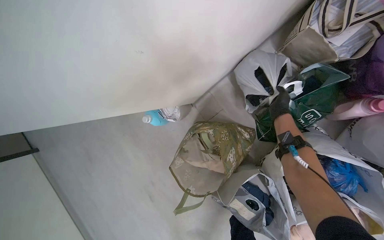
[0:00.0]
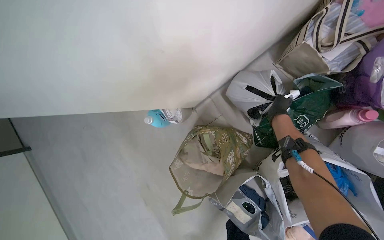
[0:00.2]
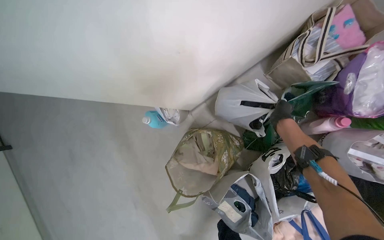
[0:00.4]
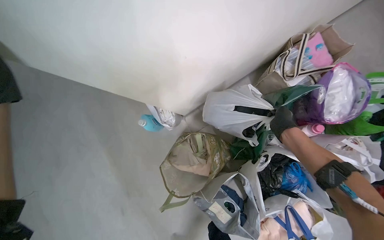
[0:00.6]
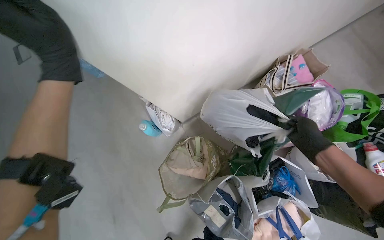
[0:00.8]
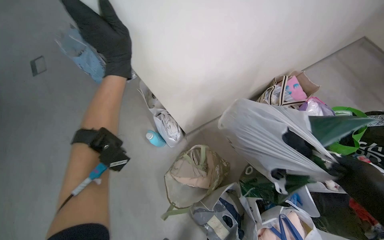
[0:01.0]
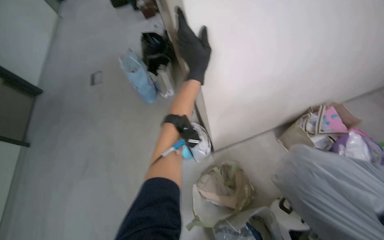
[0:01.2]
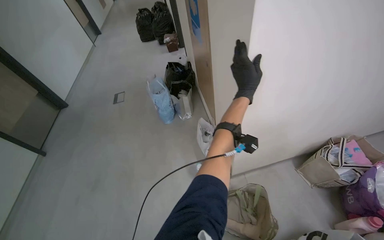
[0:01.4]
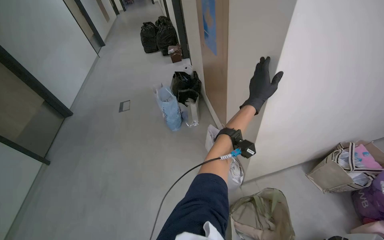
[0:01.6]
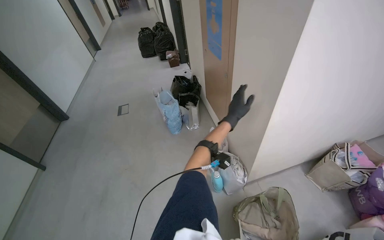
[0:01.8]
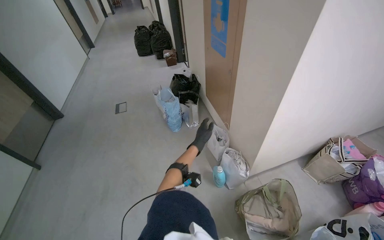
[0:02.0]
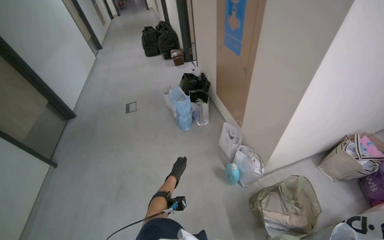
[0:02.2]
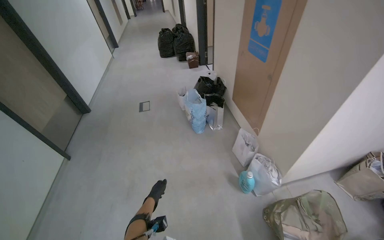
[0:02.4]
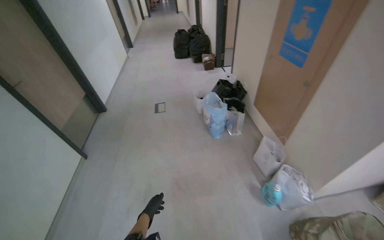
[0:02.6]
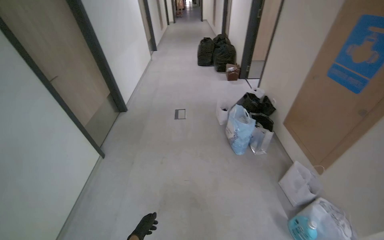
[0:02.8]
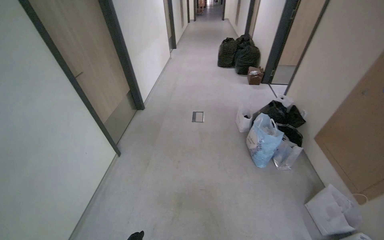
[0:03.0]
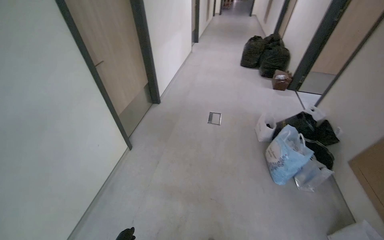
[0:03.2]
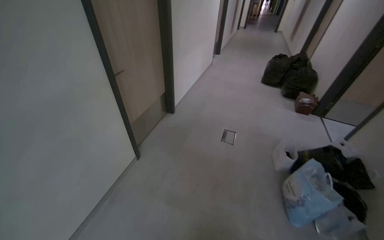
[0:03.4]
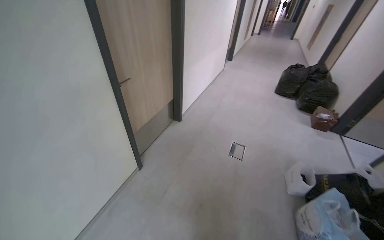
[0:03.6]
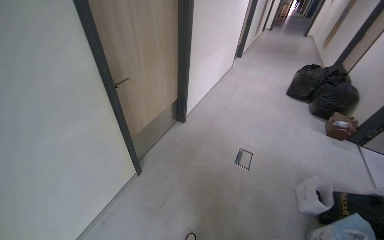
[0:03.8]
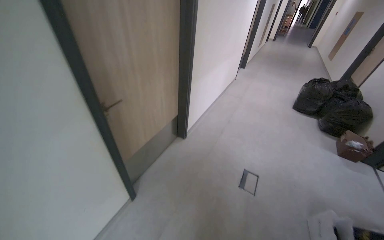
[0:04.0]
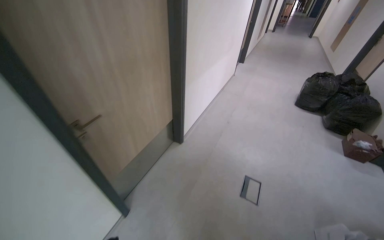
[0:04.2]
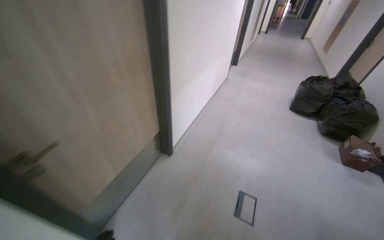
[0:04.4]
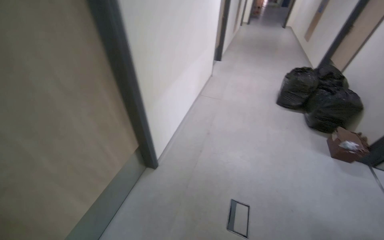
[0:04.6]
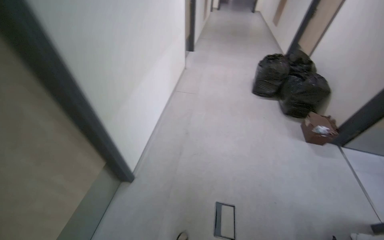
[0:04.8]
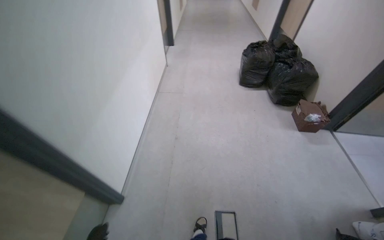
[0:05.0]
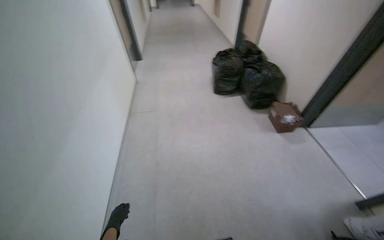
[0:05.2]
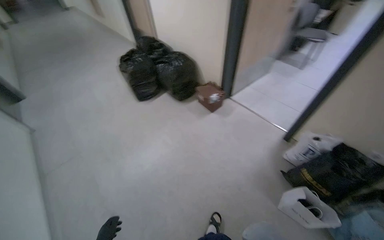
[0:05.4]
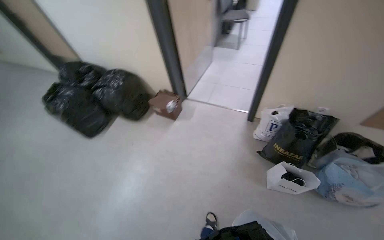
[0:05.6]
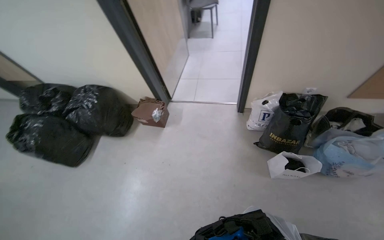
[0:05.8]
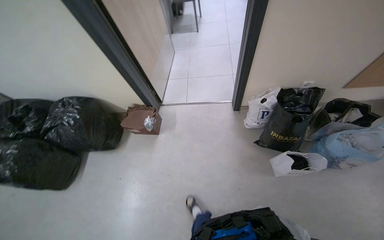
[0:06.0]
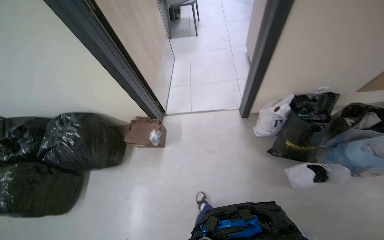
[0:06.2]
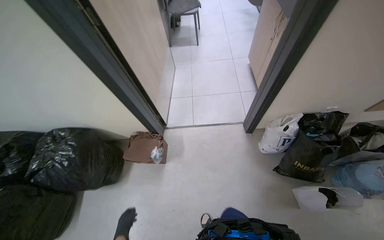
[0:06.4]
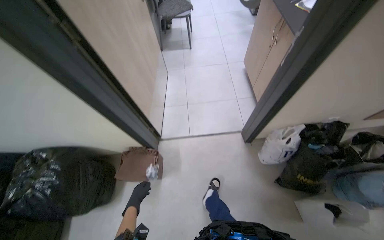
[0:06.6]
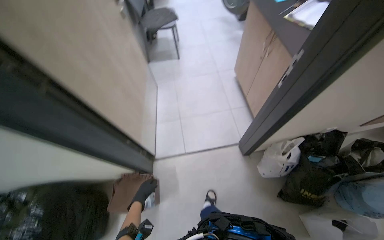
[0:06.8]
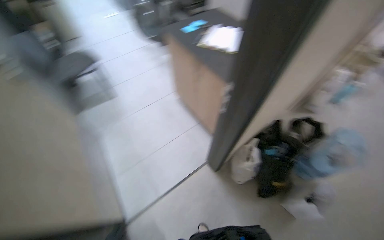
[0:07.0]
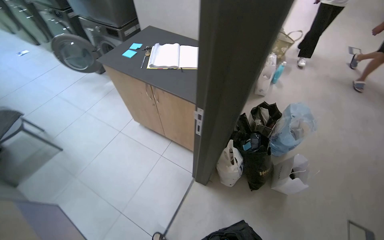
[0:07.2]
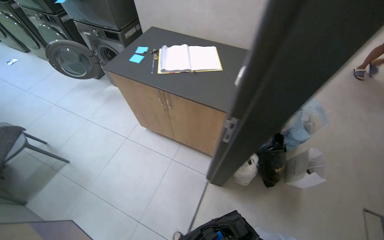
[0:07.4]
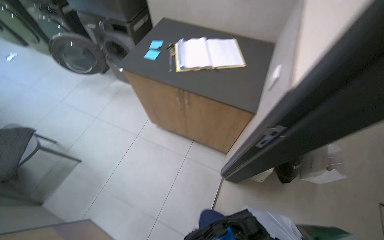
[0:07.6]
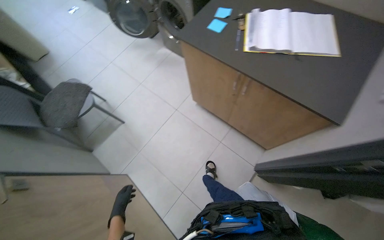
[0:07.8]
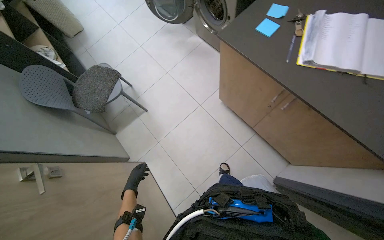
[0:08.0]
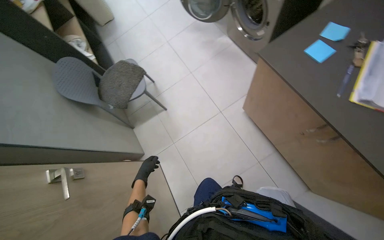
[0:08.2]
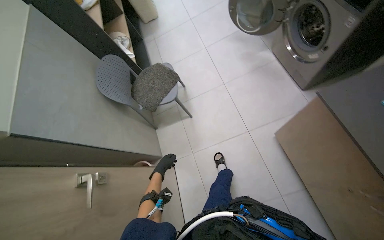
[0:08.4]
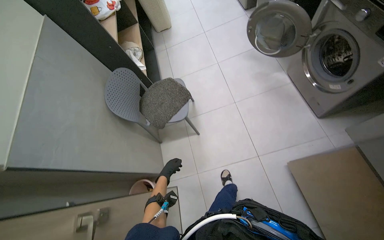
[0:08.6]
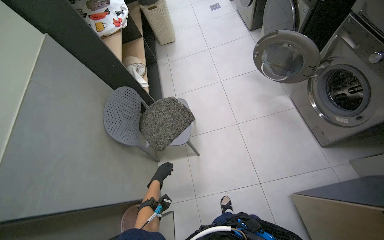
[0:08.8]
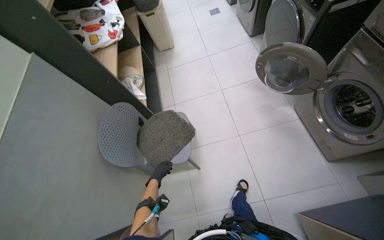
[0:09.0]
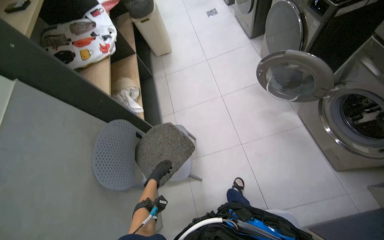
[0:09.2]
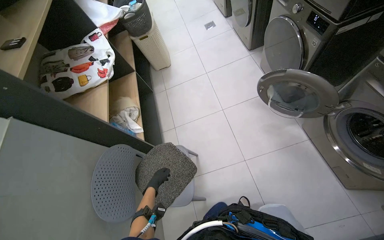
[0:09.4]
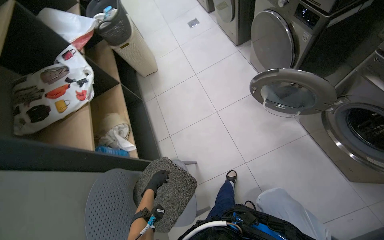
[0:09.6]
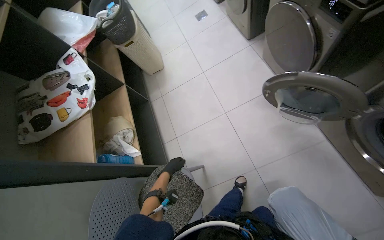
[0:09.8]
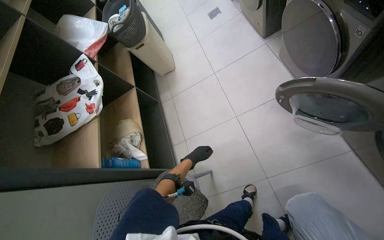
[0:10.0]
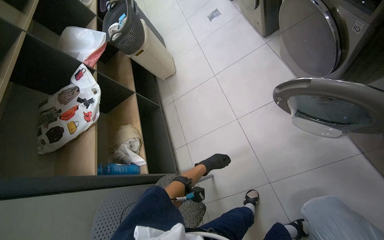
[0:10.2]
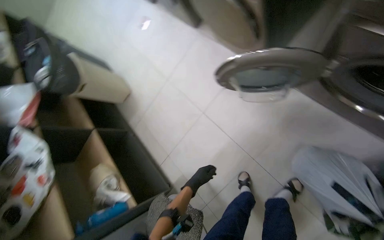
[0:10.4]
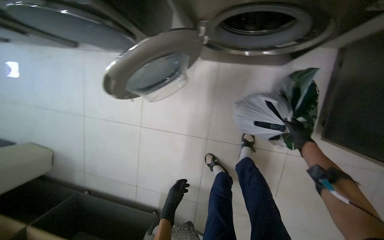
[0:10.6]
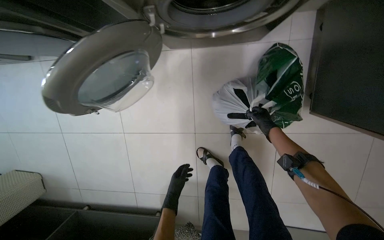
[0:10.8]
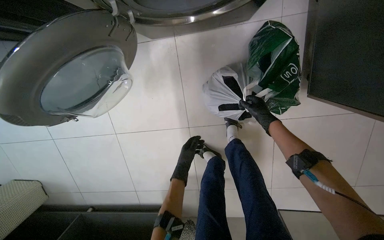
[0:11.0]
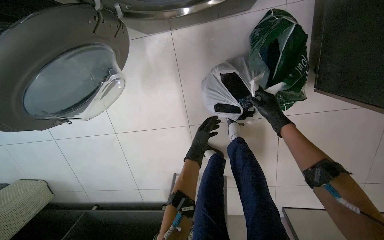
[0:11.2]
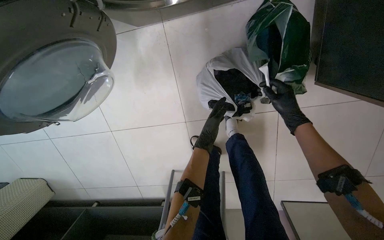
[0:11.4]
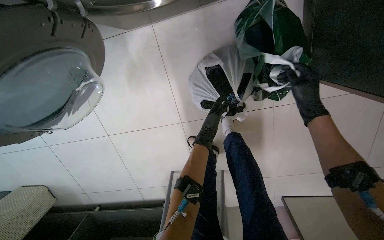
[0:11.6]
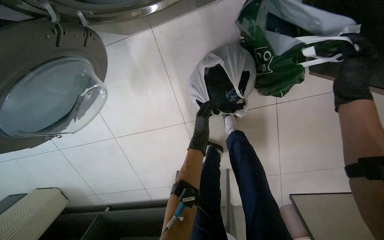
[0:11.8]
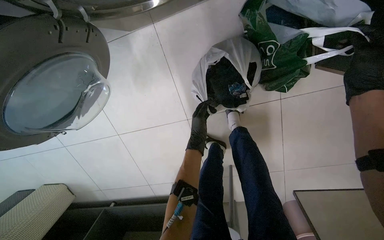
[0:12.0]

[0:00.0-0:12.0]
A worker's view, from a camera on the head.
Job: organizing items.
The whole recording: Organizing bags on floor. The worker picks up and repositions various bags on the floor.
0:00.0 to 0:01.6: The camera travels approximately 80 cm. The wearer looks some 45 degrees further upward.
0:01.6 to 0:03.0: The head travels to the left, roughly 90 cm.
0:03.0 to 0:04.4: The head travels some 1 m. The wearer looks approximately 20 degrees further to the left.
0:04.4 to 0:06.0: The head travels some 1.5 m. The wearer looks some 115 degrees further to the right. The view tips downward by approximately 15 degrees.
0:06.0 to 0:07.6: The camera travels about 1 m. The wearer looks some 70 degrees further to the right.
0:07.6 to 0:09.0: The wearer moves some 1 m. The head rotates about 55 degrees to the left. The view tips downward by some 15 degrees.
0:09.0 to 0:10.4: The wearer moves roughly 70 cm. The scene rotates counterclockwise by approximately 35 degrees.
0:10.4 to 0:12.0: The camera is carried approximately 50 cm. The head rotates some 60 degrees to the right. The camera pitches downward, by roughly 15 degrees.

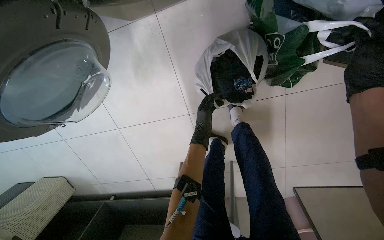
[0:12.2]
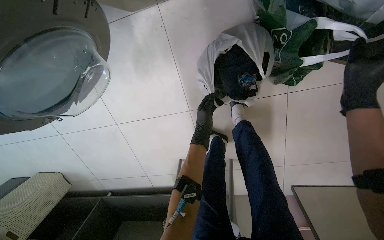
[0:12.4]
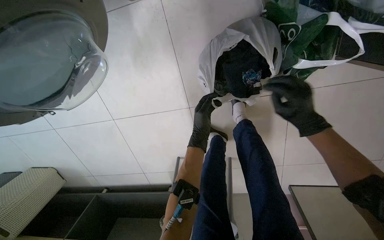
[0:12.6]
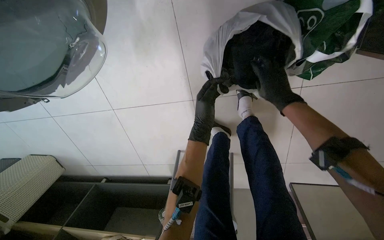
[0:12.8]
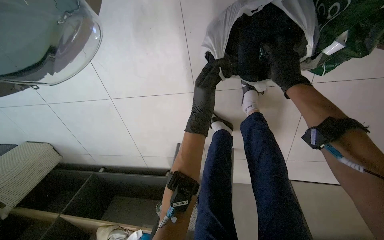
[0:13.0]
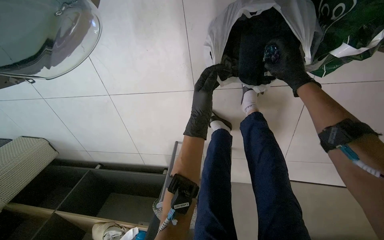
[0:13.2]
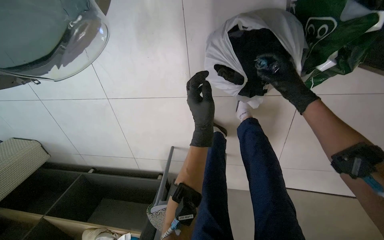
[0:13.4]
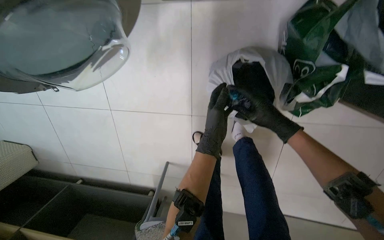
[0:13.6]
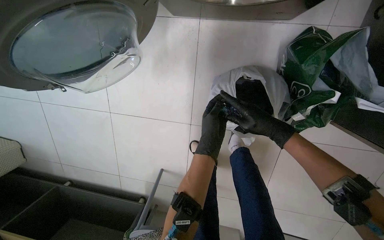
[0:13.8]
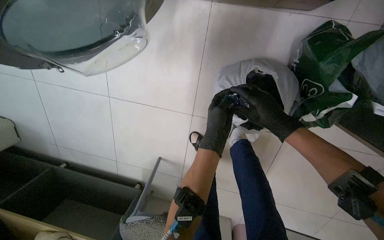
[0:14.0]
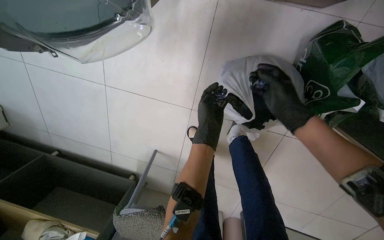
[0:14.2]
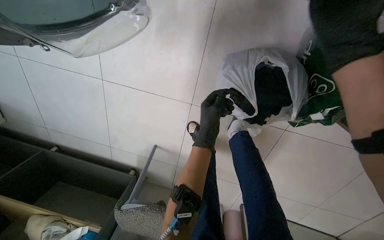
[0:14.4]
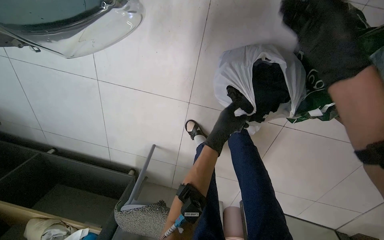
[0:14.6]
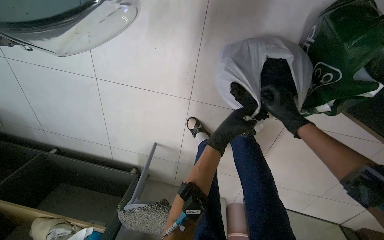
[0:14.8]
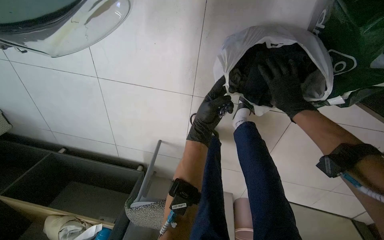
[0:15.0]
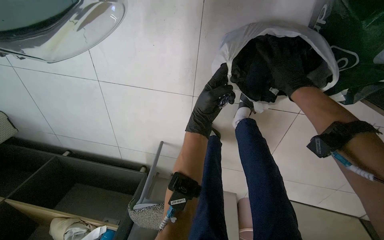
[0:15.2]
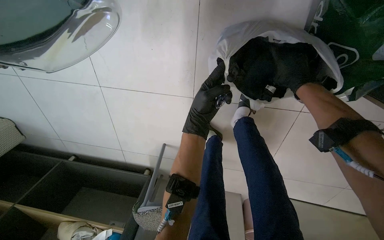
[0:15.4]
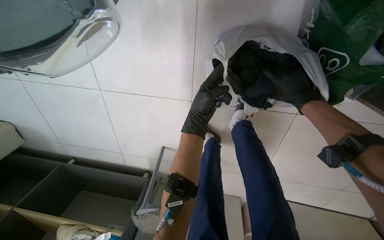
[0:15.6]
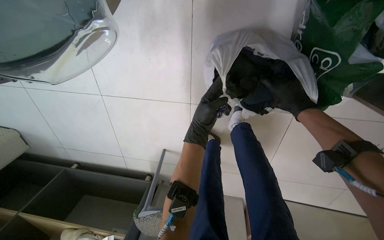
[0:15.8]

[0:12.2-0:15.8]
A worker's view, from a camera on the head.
Job: organizing items.
The whole recording: Organizing bags on floor. The worker picks up and repositions various bags on the floor.
0:12.2 to 0:14.0: The left hand is displaced nearer to the camera by roughly 10 cm.
0:14.0 to 0:15.8: The right hand swings nearer and farther, approximately 20 cm each way, with 2 reversals.

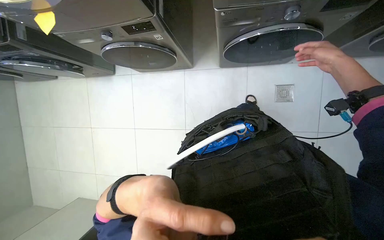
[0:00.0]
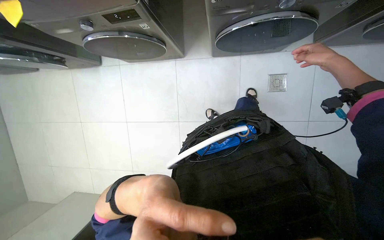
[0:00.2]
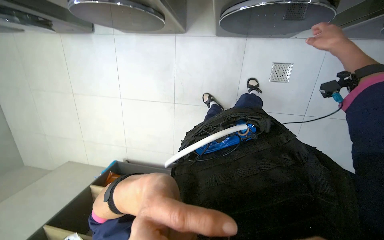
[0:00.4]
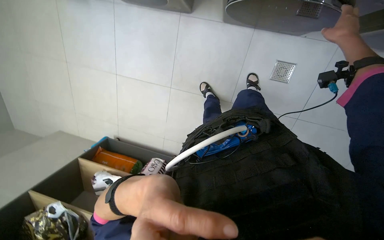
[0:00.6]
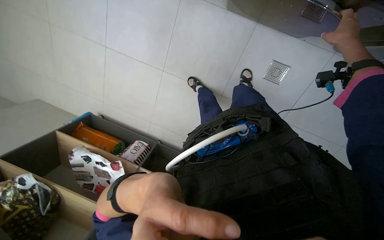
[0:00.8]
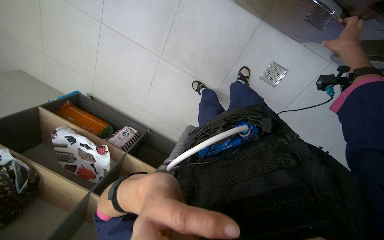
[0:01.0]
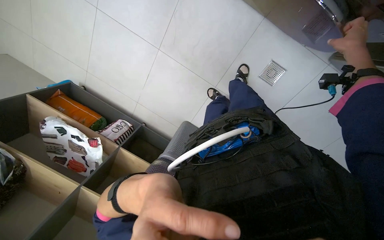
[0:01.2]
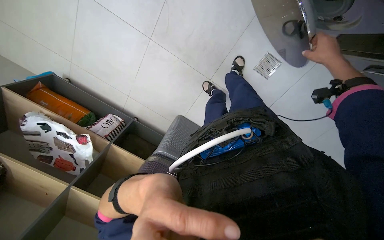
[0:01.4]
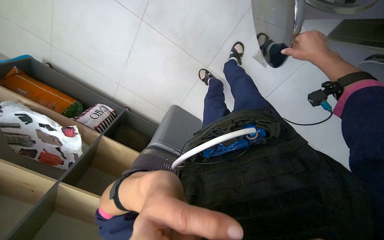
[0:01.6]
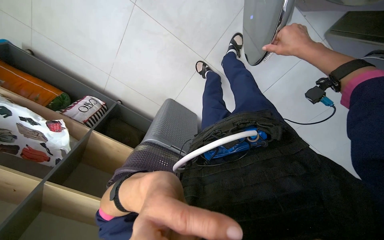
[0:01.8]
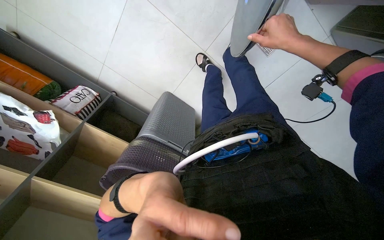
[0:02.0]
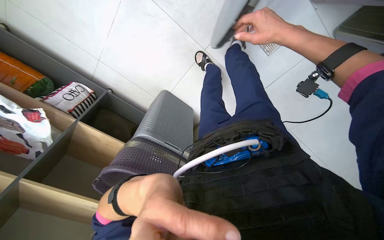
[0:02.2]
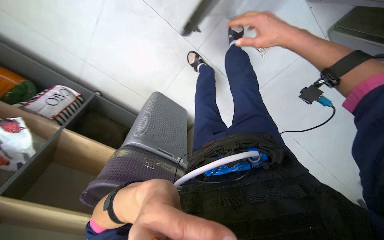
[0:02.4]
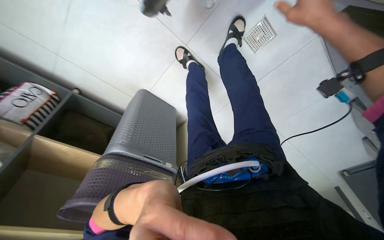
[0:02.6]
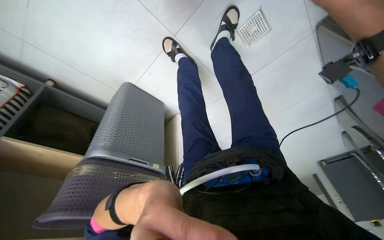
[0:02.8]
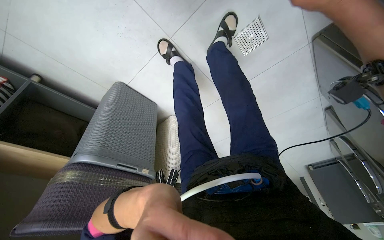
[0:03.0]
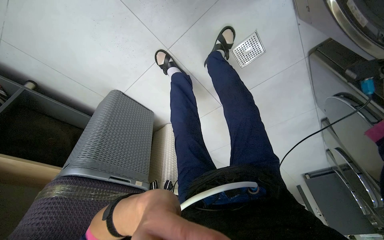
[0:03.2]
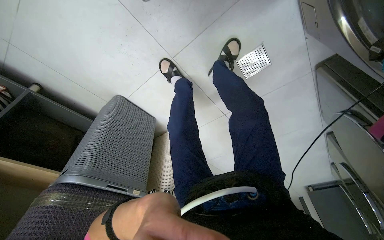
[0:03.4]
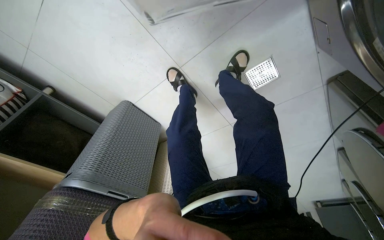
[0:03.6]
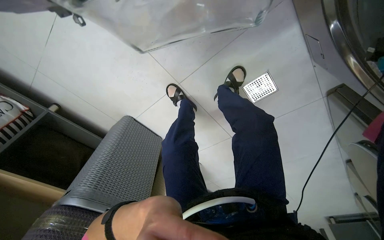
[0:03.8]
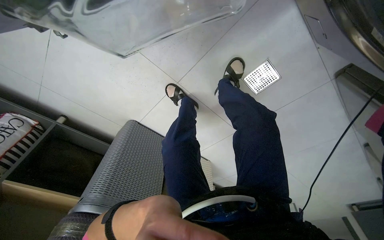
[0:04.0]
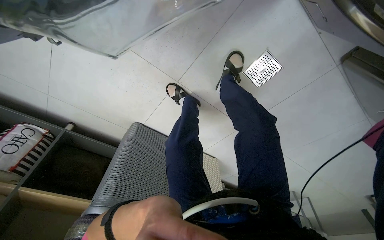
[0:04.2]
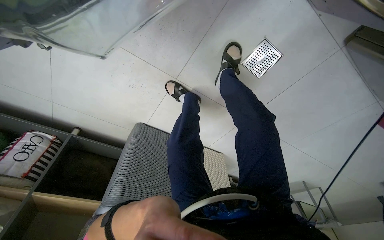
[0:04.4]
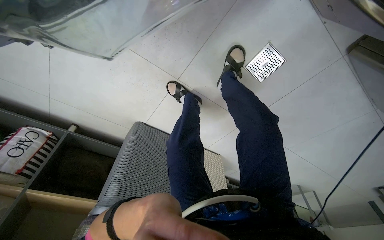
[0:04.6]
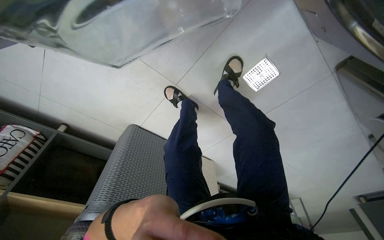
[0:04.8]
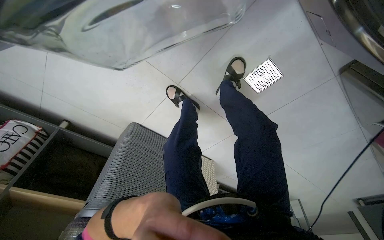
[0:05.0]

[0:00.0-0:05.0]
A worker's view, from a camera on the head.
Job: managing laundry.
The whole recording: Transferring clothes from machines to basket. The worker unloads clothes from washing machines and places them into a laundry basket.
0:00.0 to 0:01.6: The view pans to the right by roughly 20 degrees. The wearer looks some 35 degrees further downward. The scene turns some 30 degrees clockwise in the picture.
0:01.6 to 0:03.4: The view swings about 20 degrees to the right.
